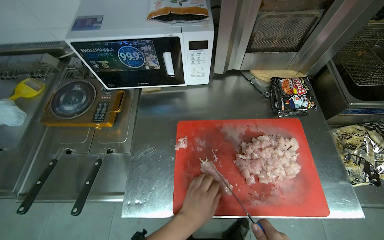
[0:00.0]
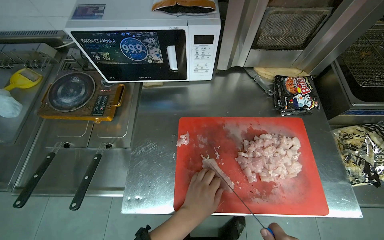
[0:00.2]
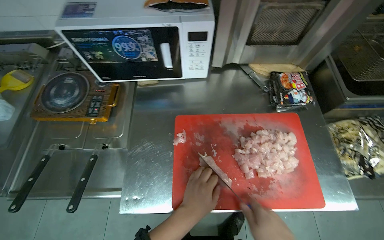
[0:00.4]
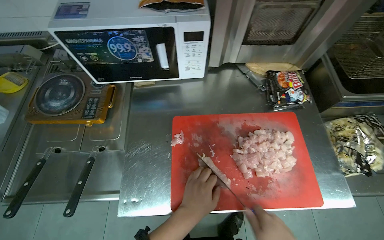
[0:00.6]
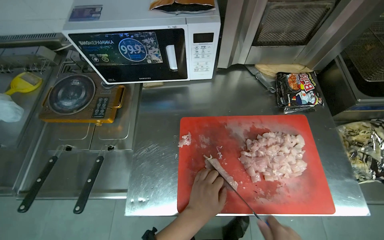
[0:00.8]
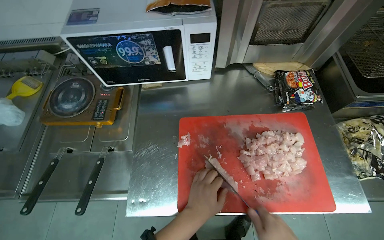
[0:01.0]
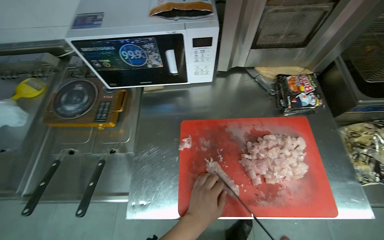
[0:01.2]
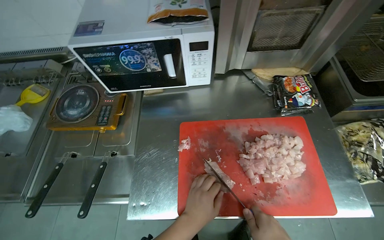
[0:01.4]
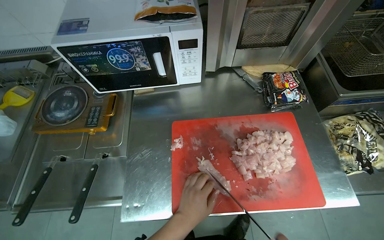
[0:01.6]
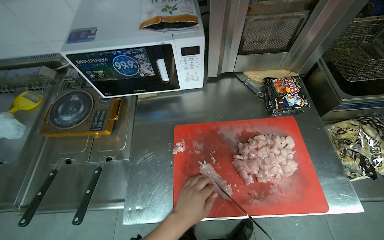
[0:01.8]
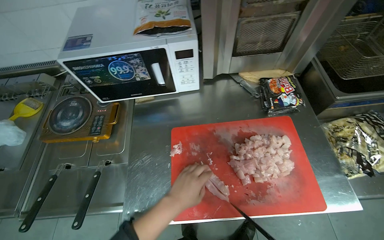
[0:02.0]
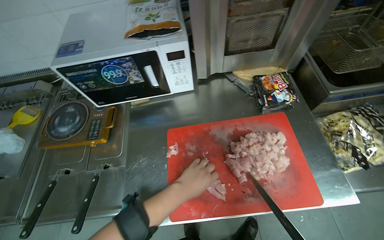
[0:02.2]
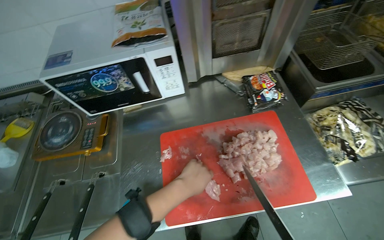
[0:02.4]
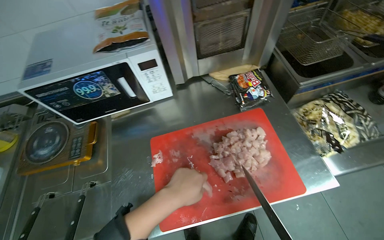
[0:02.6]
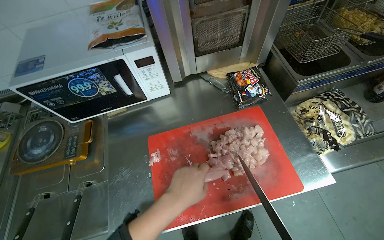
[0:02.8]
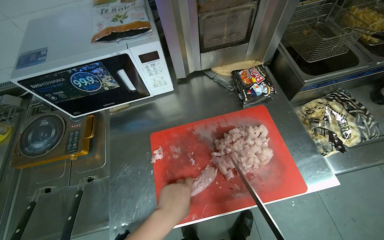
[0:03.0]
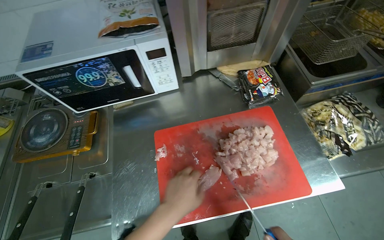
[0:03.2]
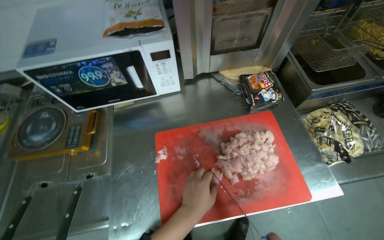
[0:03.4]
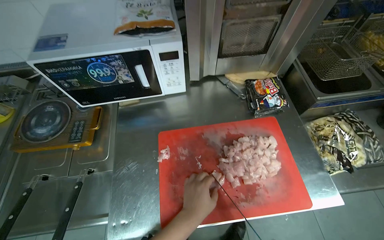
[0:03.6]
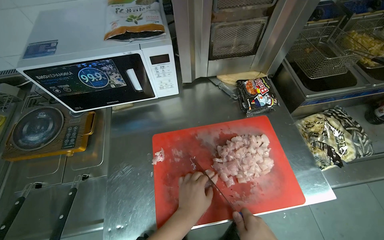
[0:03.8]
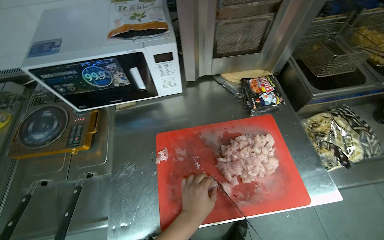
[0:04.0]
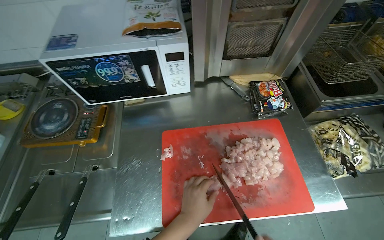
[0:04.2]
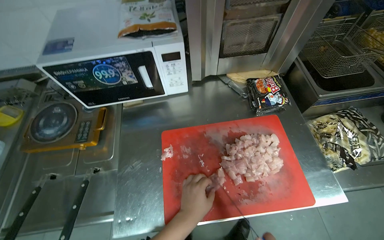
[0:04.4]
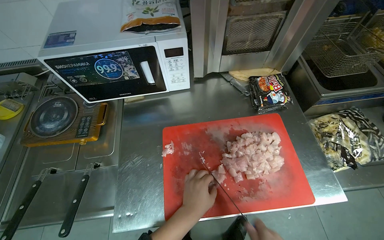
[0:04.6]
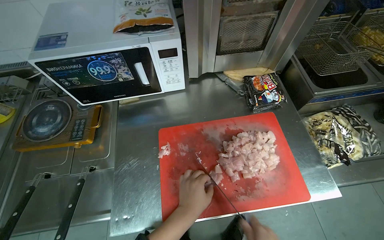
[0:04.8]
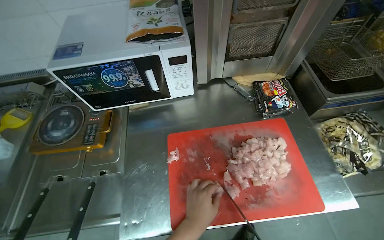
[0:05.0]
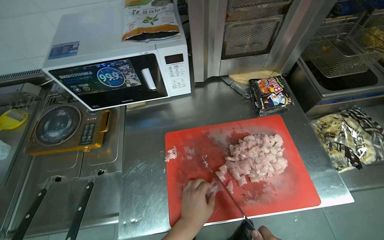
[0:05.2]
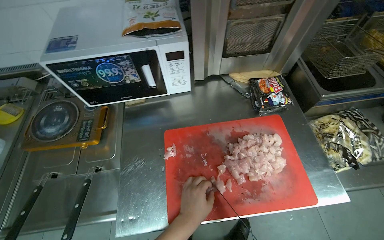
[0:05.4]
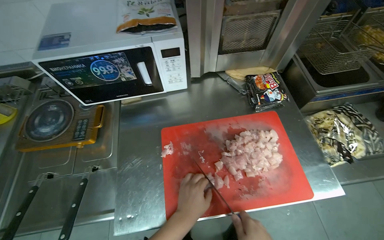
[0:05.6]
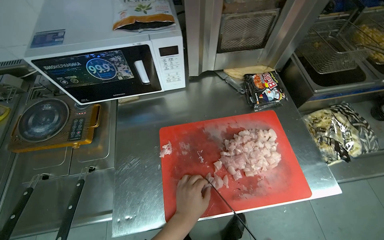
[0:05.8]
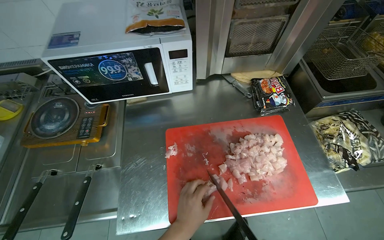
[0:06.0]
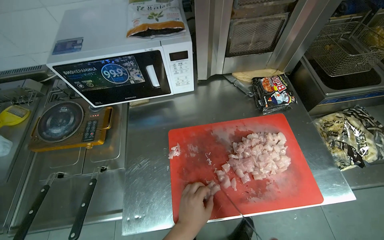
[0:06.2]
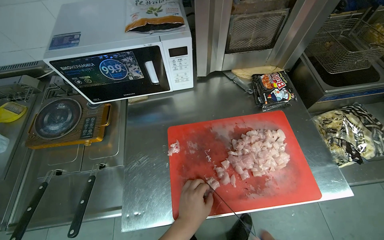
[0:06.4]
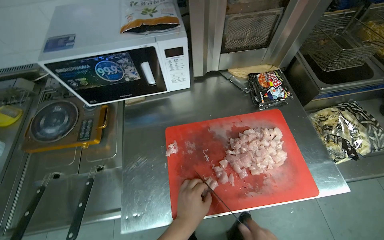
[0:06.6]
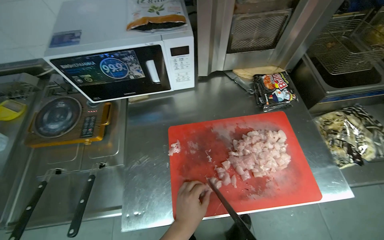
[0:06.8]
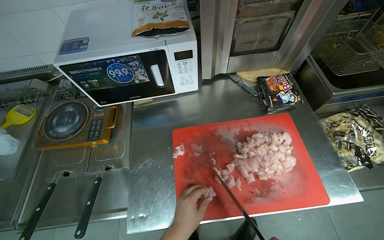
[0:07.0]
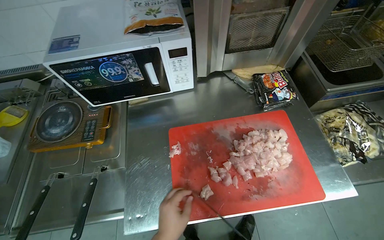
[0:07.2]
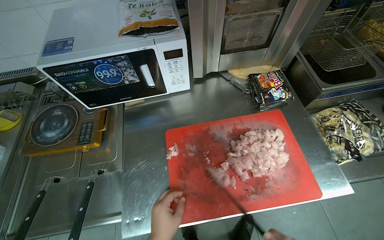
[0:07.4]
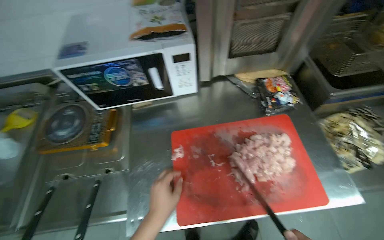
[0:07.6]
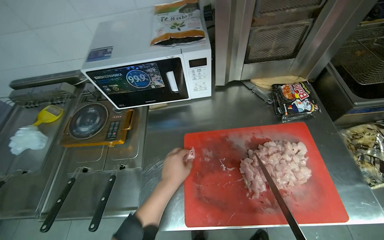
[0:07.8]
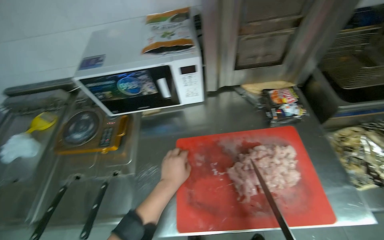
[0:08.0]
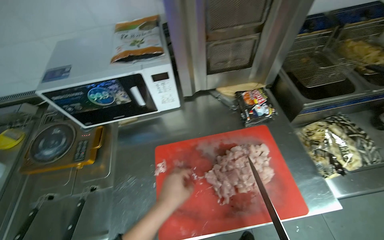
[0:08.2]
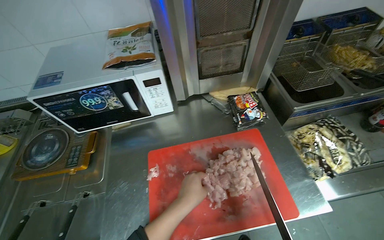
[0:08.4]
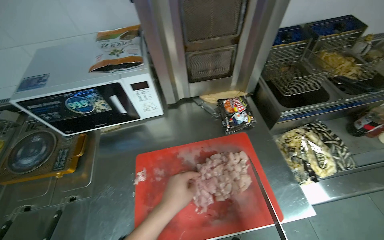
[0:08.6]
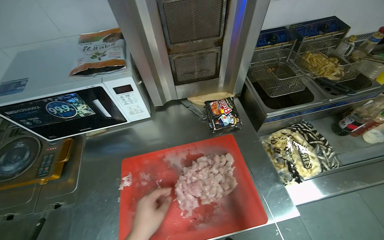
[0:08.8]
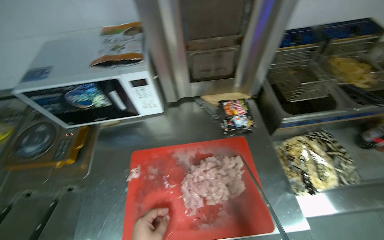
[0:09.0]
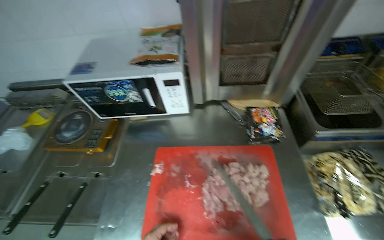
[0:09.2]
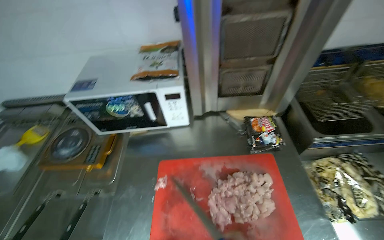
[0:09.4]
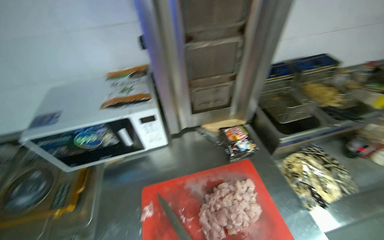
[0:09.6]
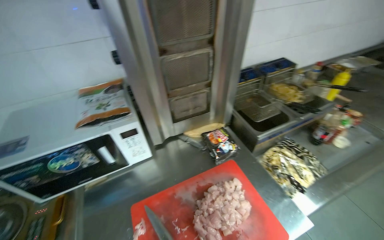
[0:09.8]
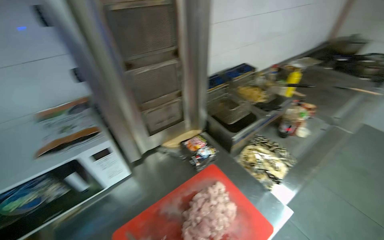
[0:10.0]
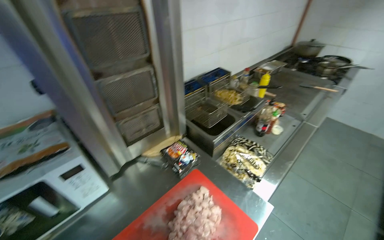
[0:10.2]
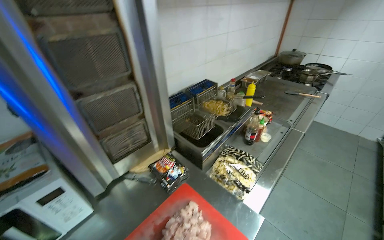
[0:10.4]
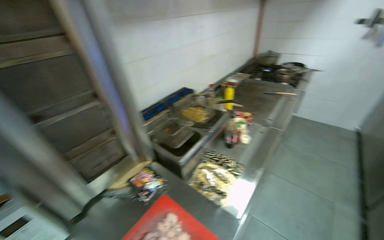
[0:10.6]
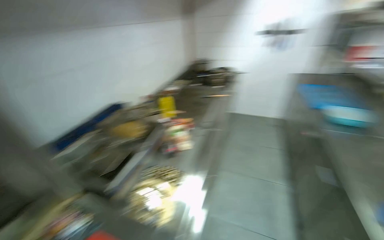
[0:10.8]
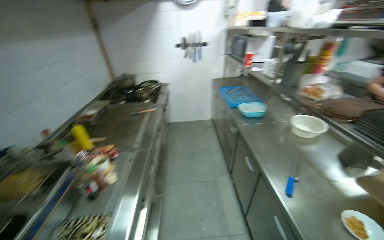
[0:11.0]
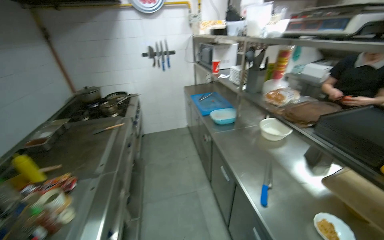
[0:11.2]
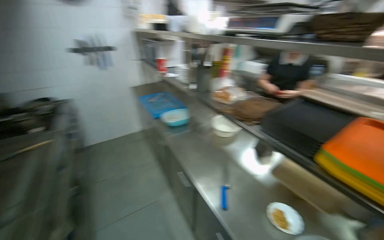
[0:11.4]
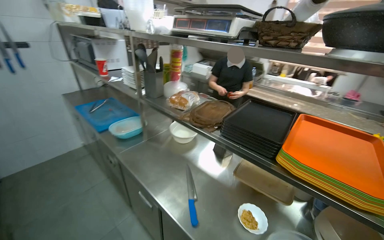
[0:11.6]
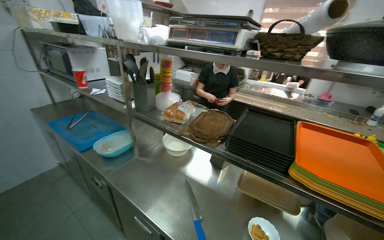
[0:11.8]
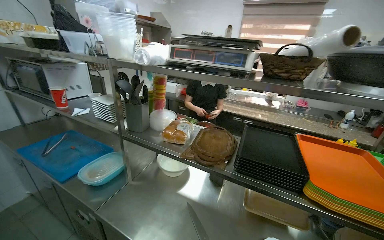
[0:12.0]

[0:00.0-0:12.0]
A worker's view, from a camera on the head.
Job: preparing food.
The whole recording: Cutting chicken on cutting board. The worker cuts chicken into small pieces on a red cutting board with a knife.
0:09.0 to 0:10.4: The head rotates some 40 degrees to the right. The wearer looks roughly 20 degrees further upward.
0:10.4 to 0:12.0: The camera is carried roughly 1.5 m. The head rotates roughly 85 degrees to the right.

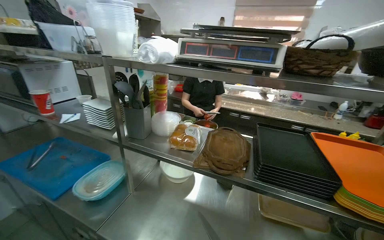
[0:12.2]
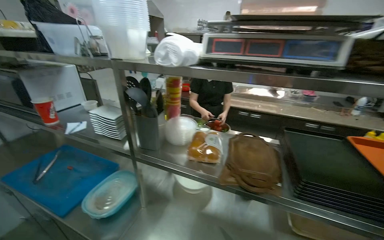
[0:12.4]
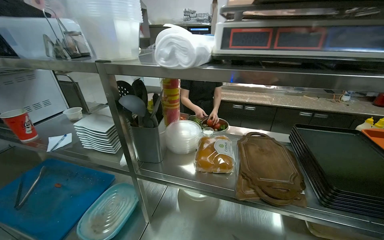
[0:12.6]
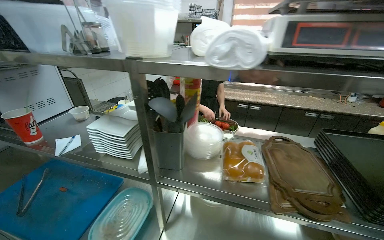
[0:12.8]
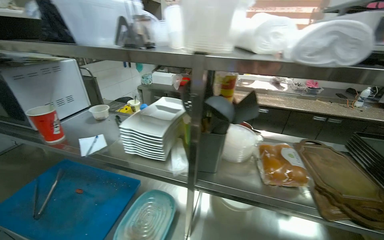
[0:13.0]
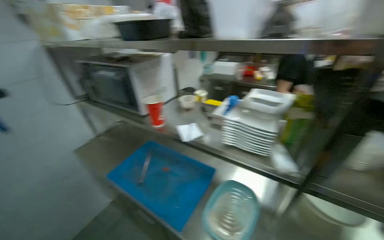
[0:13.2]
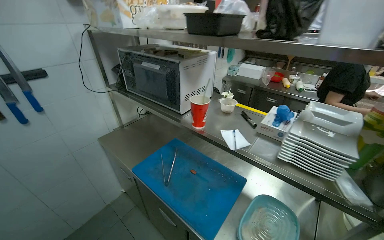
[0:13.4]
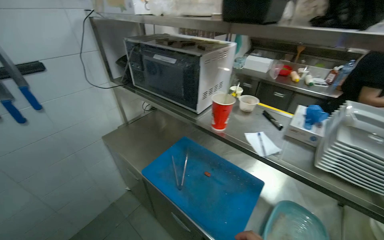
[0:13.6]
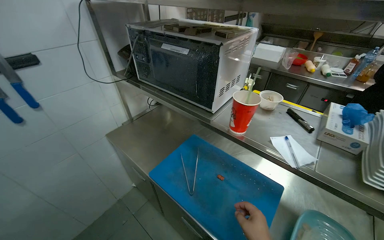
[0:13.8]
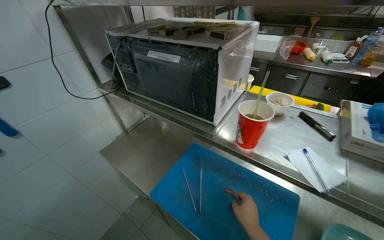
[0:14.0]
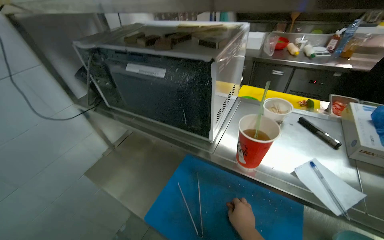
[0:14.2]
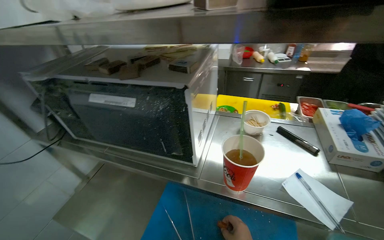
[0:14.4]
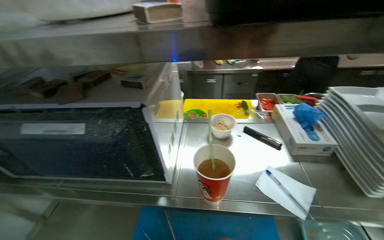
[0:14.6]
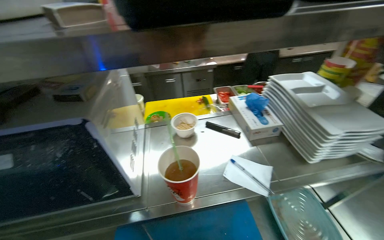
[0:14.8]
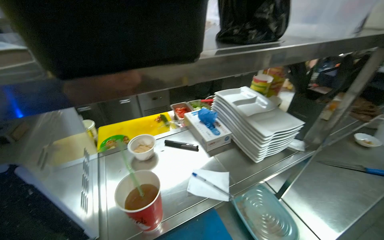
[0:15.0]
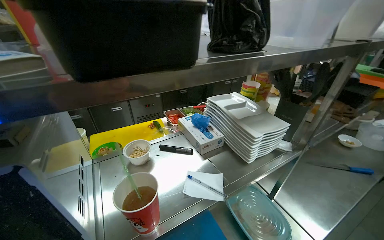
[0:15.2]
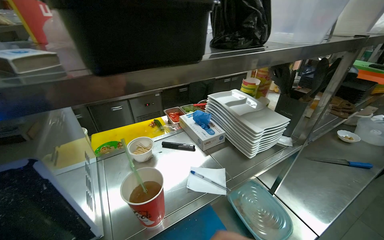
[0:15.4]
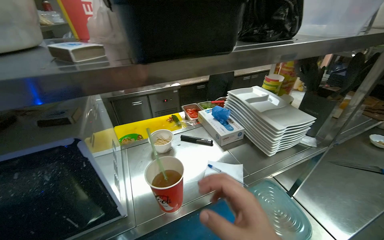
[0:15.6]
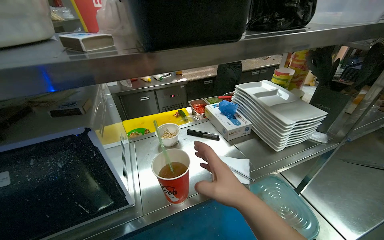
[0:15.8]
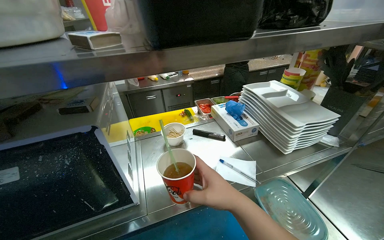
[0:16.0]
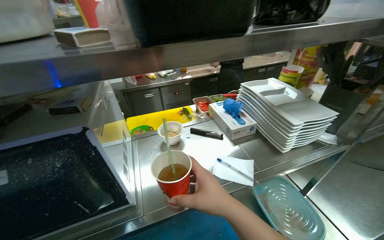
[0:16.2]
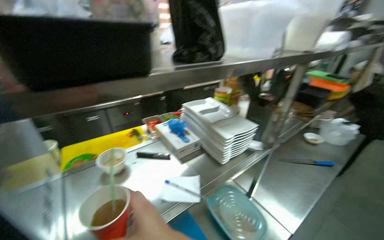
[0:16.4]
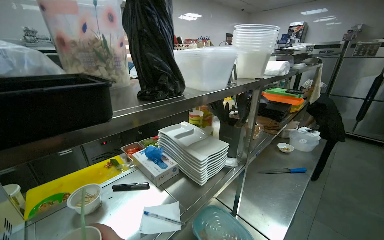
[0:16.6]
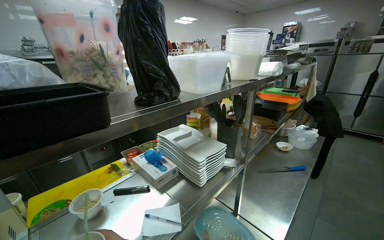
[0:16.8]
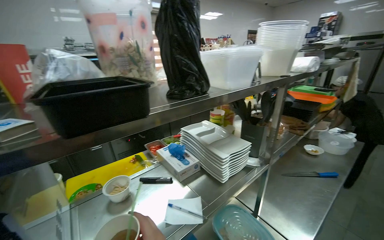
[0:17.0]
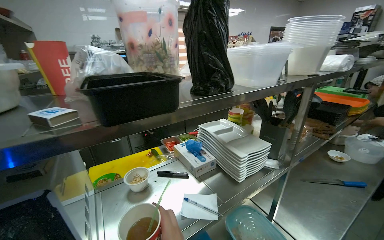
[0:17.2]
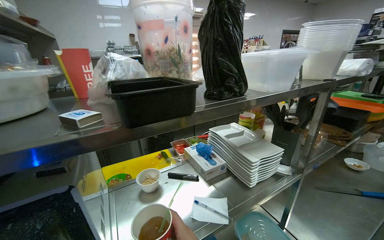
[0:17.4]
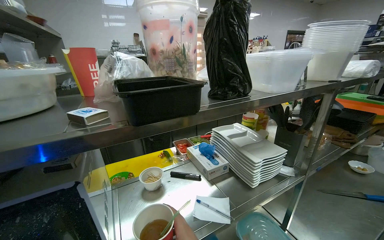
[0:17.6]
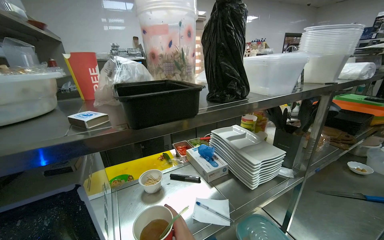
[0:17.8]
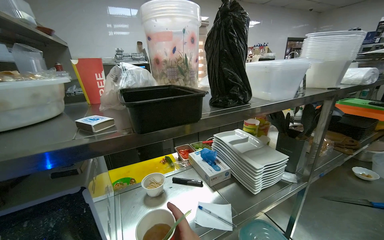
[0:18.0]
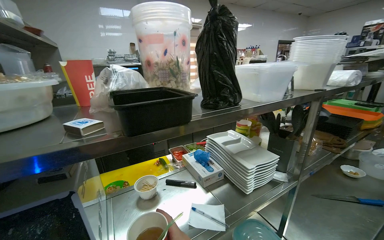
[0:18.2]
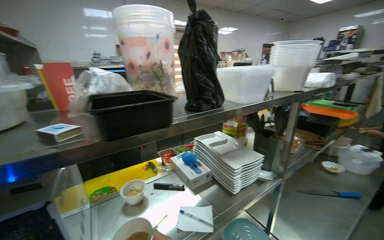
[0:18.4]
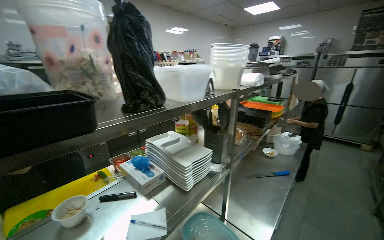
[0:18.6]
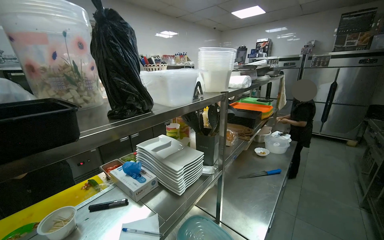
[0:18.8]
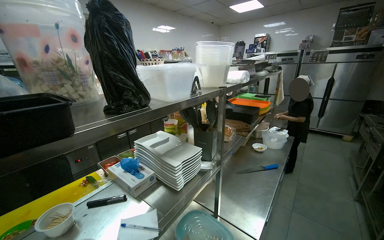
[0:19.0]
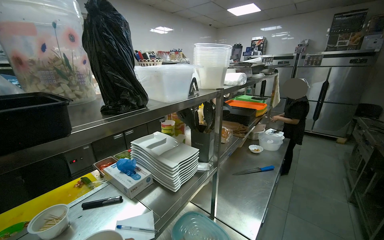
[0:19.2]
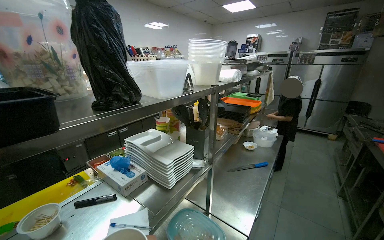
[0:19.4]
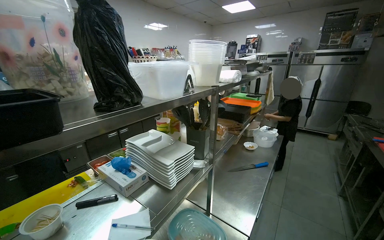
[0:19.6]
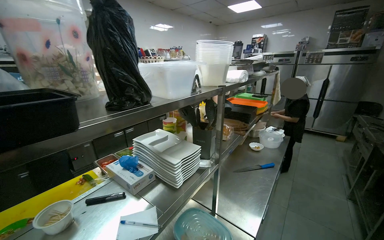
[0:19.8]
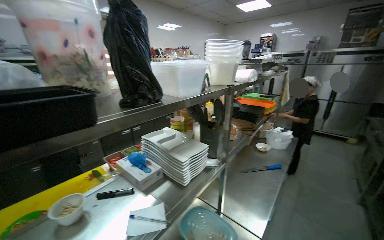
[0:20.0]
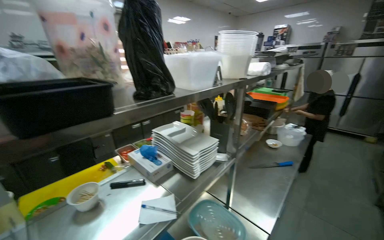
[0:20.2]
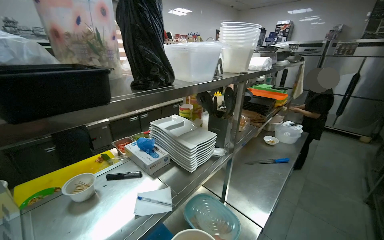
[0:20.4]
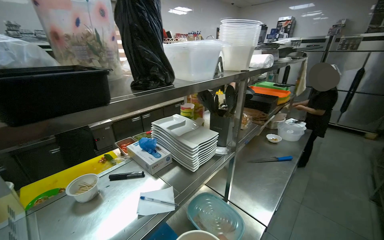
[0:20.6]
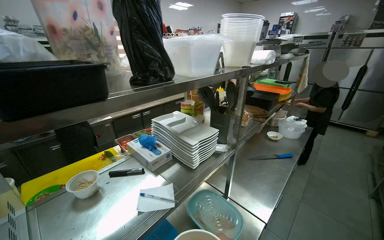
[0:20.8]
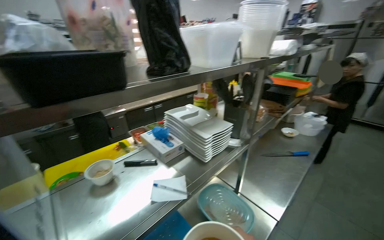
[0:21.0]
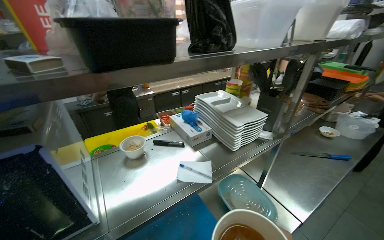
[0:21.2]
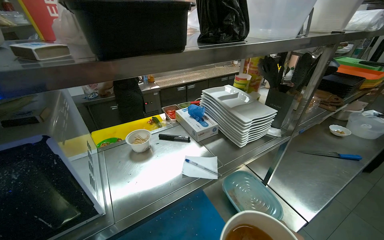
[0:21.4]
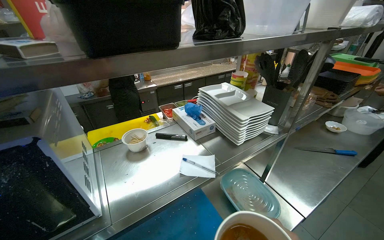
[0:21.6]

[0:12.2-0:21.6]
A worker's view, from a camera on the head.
Job: preparing food.
The whole recording: Cutting chicken on cutting board. The worker cuts chicken into small pieces on a red cutting board with a knife.
0:12.2 to 0:13.8: The head travels some 1 m. The view swings roughly 15 degrees to the left. The view tips downward by approximately 15 degrees.
0:18.4 to 0:20.0: The view pans to the right by roughly 20 degrees.
0:20.0 to 0:21.6: The view pans to the left by about 15 degrees. The camera pitches downward, by about 15 degrees.
